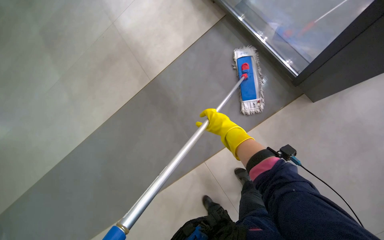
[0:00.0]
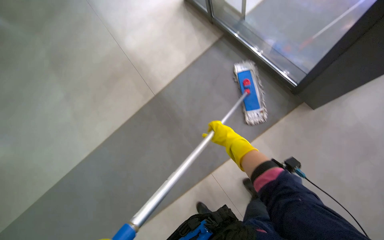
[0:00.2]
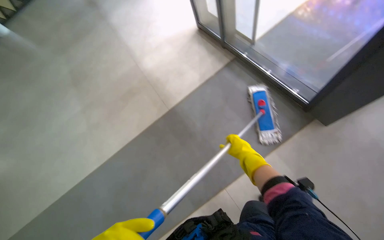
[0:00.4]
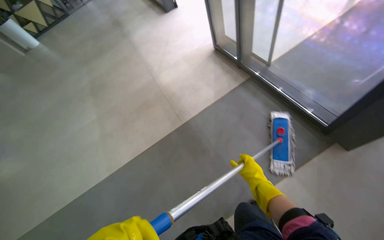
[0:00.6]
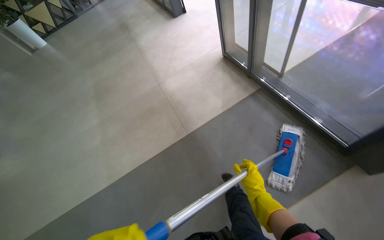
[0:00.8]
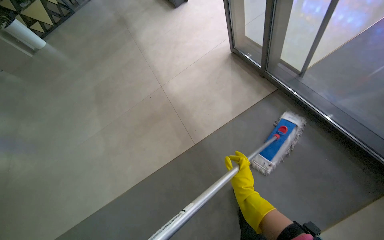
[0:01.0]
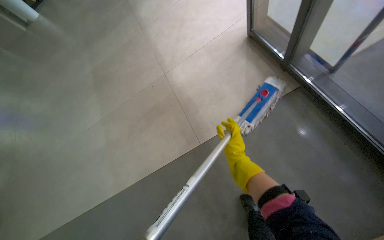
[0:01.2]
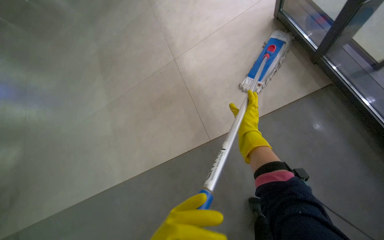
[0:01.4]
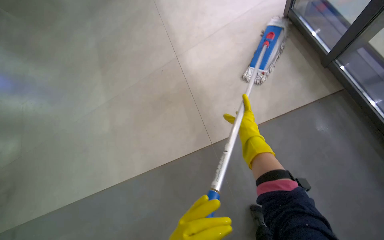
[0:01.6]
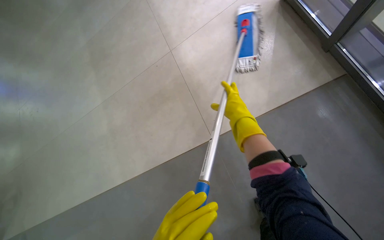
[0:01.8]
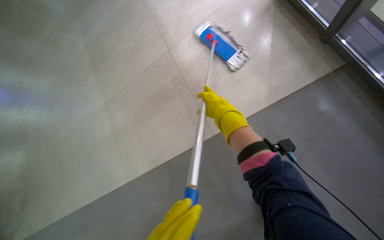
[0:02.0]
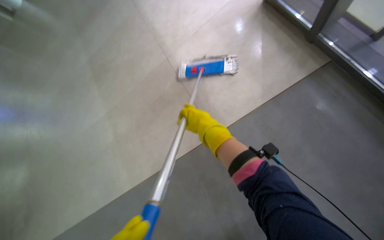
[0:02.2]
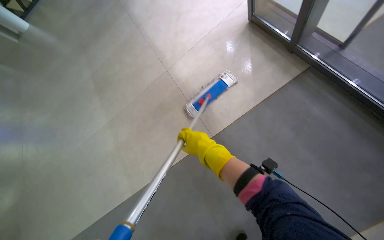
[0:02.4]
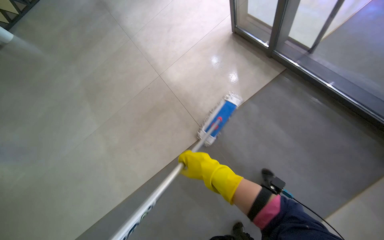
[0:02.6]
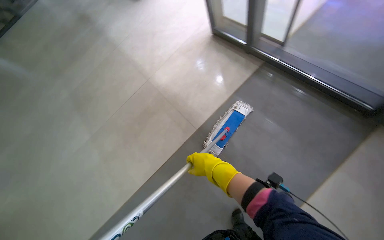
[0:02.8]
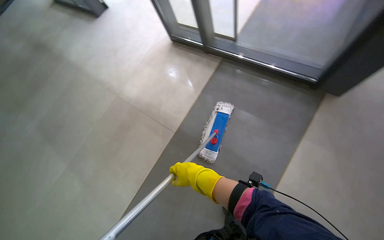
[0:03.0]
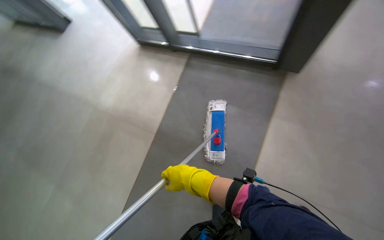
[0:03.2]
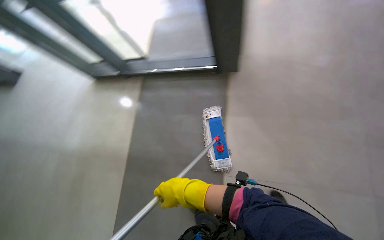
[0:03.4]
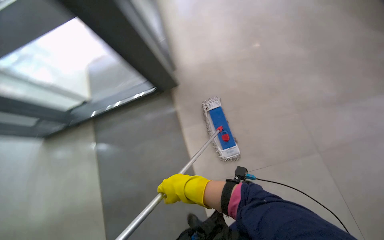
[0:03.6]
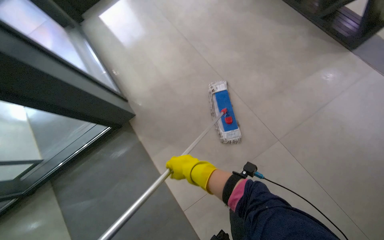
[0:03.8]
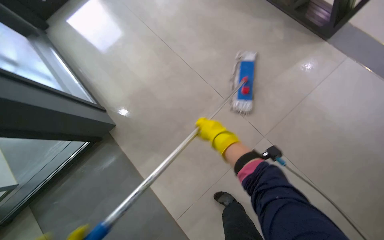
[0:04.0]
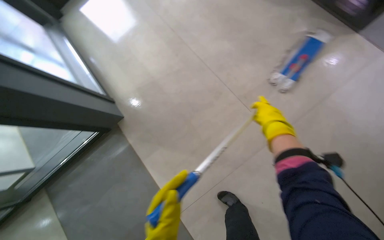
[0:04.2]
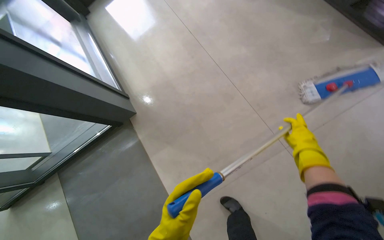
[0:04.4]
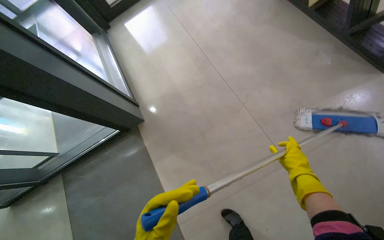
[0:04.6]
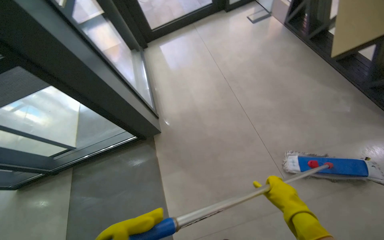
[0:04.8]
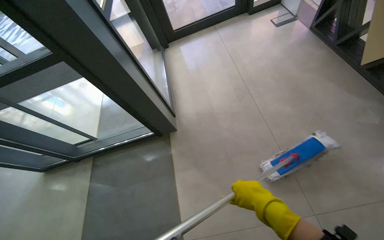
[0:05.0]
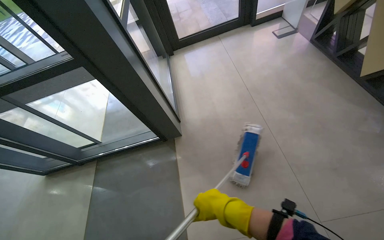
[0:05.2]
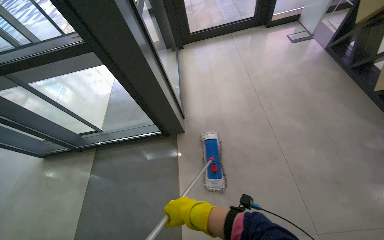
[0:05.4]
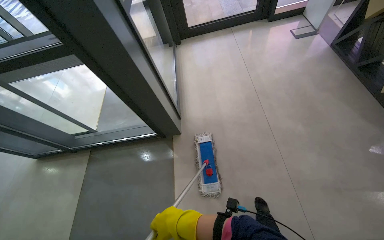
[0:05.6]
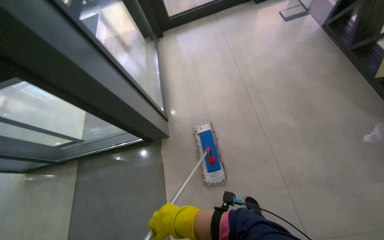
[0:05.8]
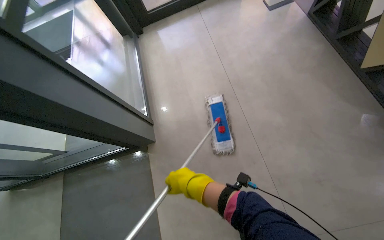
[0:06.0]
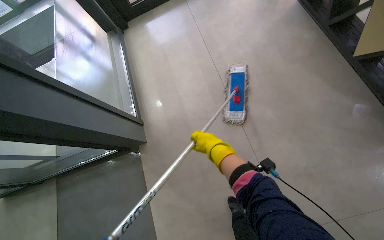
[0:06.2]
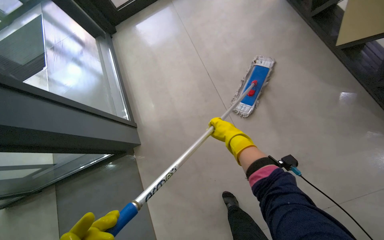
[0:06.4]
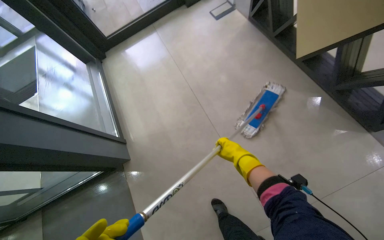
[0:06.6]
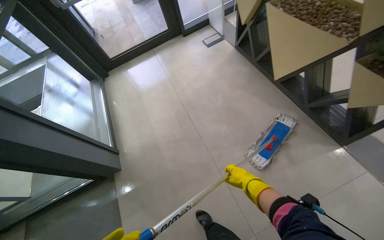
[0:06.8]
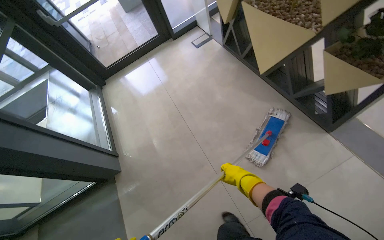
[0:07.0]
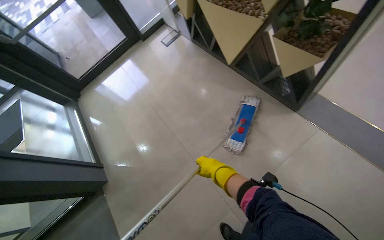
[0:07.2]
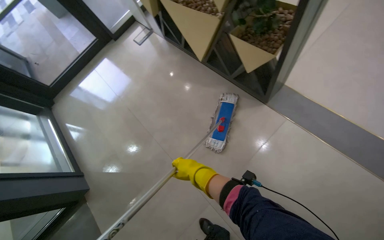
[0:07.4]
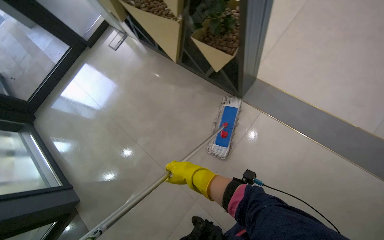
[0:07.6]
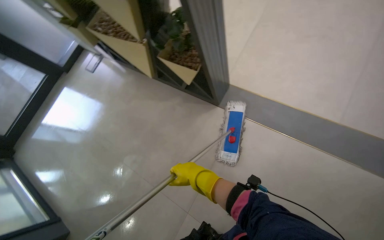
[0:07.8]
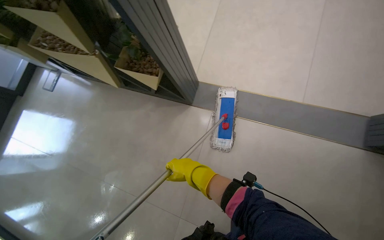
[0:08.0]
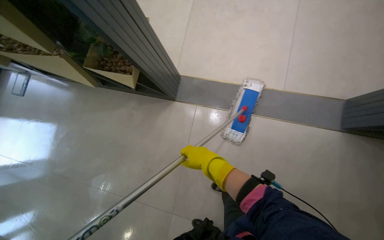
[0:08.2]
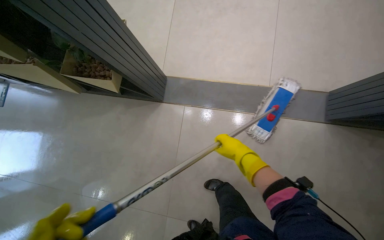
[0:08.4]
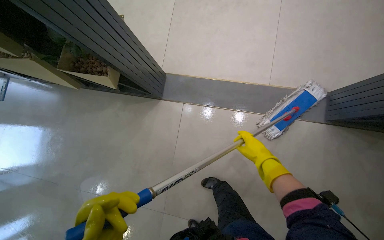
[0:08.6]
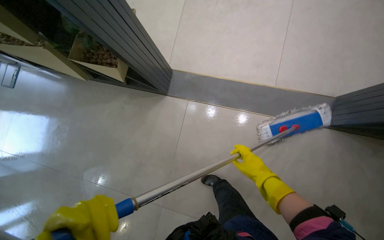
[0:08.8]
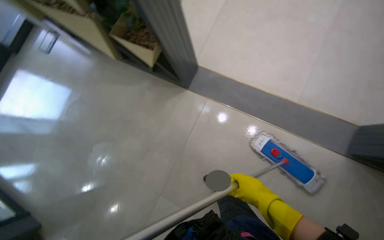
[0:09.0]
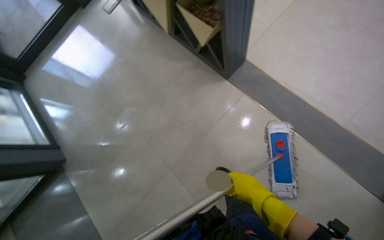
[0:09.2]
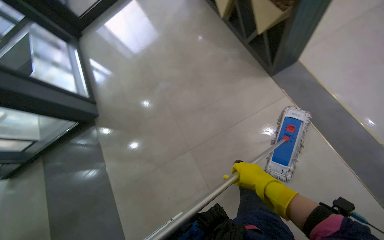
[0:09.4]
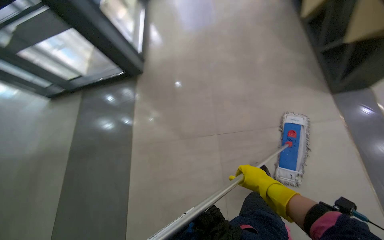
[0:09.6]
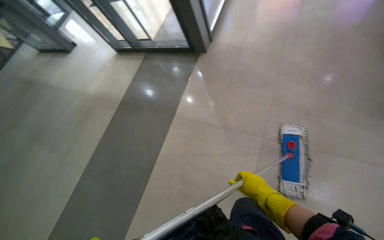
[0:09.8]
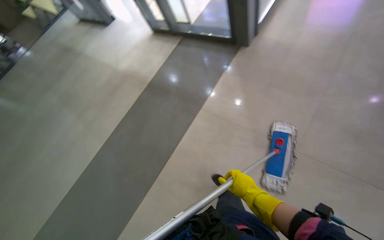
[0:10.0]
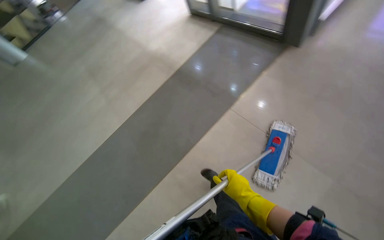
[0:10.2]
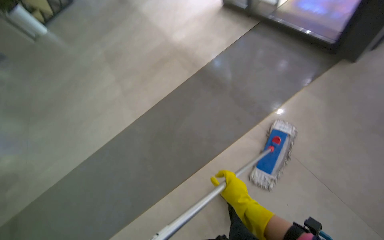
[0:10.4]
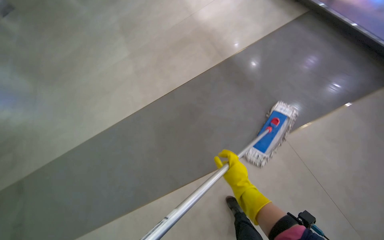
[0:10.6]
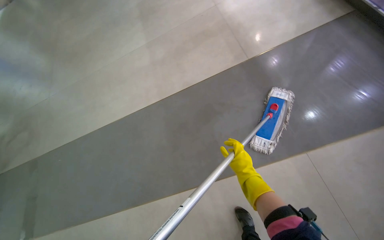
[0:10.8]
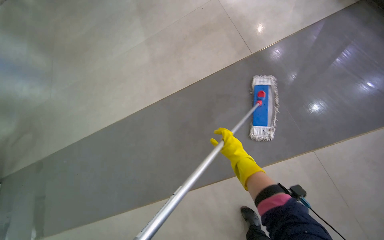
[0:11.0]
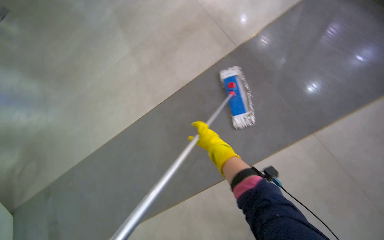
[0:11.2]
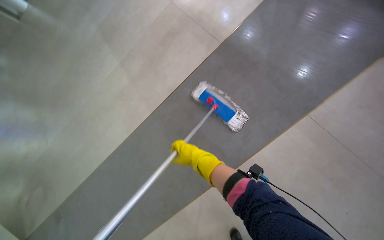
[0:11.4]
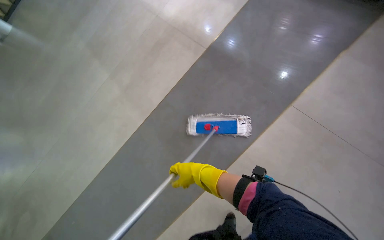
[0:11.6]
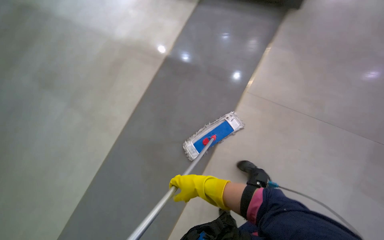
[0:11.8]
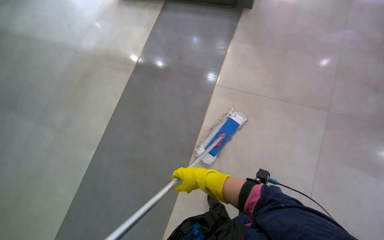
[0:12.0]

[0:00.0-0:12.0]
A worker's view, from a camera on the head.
Job: mopping floor.
The whole recording: Mopping entrance floor. The worker mops the floor in the building's entrance area, both inside and outside the doors.
0:00.0 to 0:01.6: The head travels some 70 cm. The head rotates approximately 20 degrees to the left.
0:01.6 to 0:03.0: The head travels about 40 cm. The head turns to the right by about 35 degrees. The wearer looks some 15 degrees further upward.
0:03.0 to 0:04.4: The wearer looks some 20 degrees further downward. The right hand moves to the right and up the picture, about 30 cm.
0:06.0 to 0:07.6: The camera travels some 80 cm. The head turns to the right by roughly 35 degrees.
0:09.0 to 0:10.4: The wearer moves about 50 cm. The head rotates roughly 65 degrees to the left.
0:10.4 to 0:12.0: Everything in view rotates about 35 degrees counterclockwise.

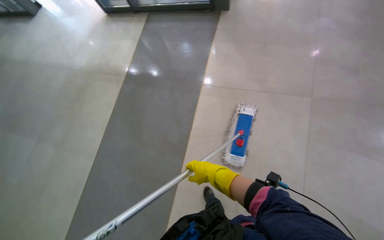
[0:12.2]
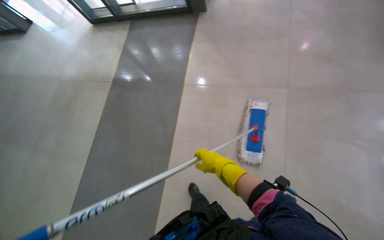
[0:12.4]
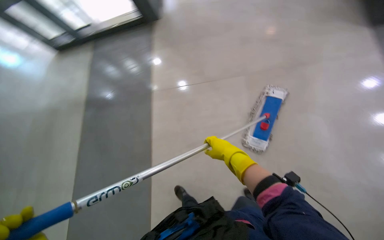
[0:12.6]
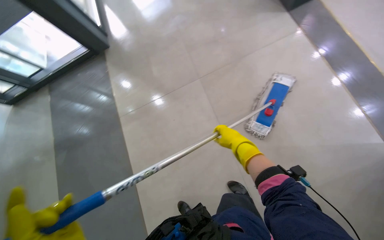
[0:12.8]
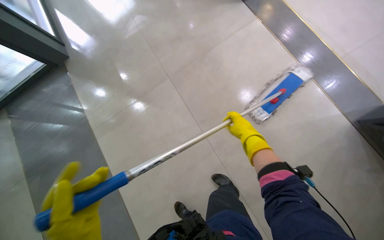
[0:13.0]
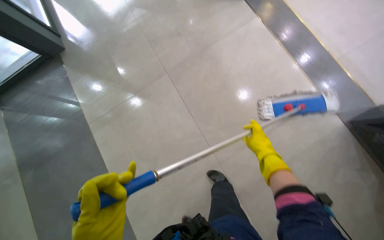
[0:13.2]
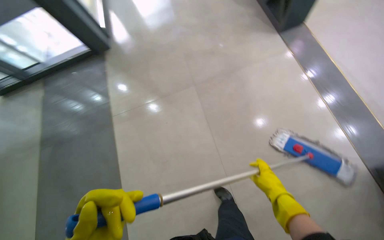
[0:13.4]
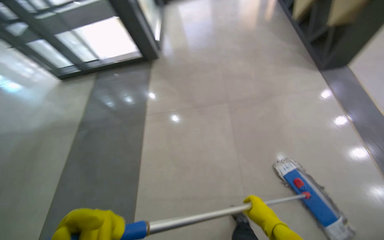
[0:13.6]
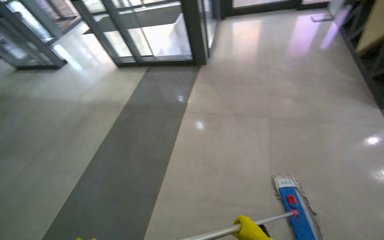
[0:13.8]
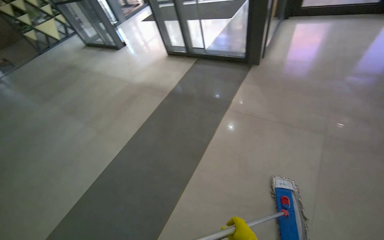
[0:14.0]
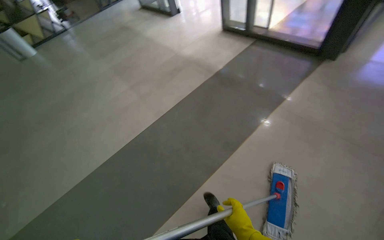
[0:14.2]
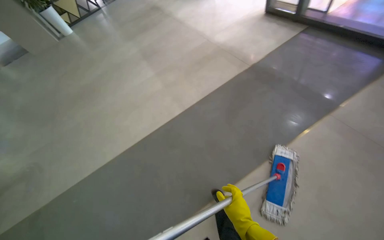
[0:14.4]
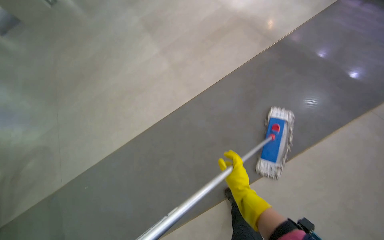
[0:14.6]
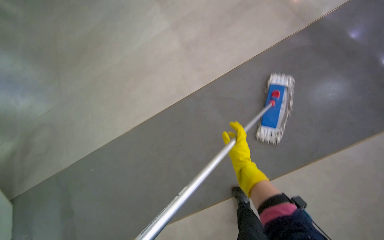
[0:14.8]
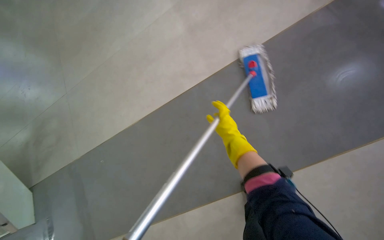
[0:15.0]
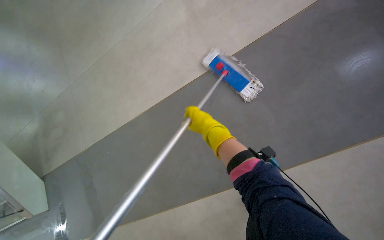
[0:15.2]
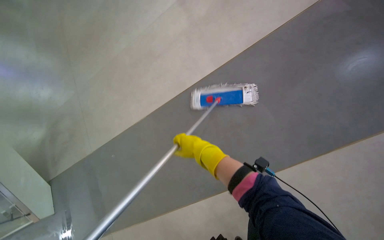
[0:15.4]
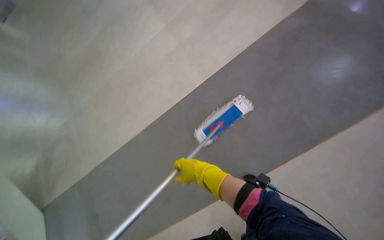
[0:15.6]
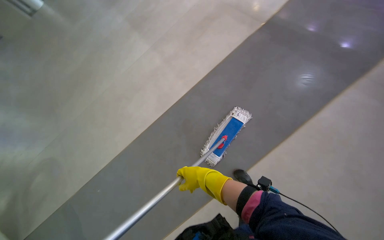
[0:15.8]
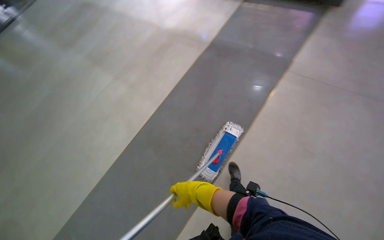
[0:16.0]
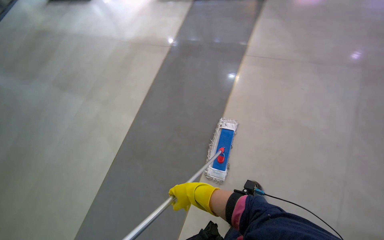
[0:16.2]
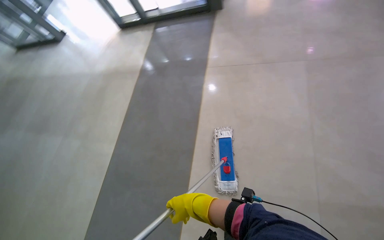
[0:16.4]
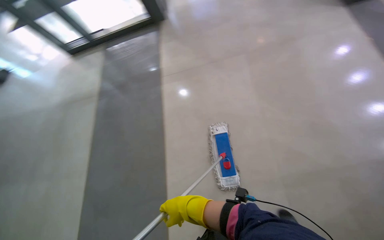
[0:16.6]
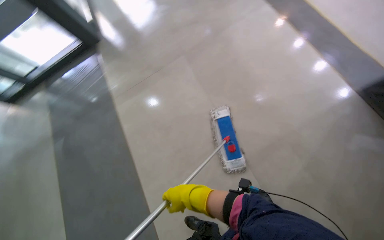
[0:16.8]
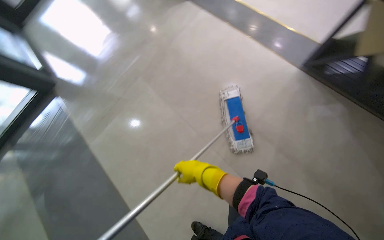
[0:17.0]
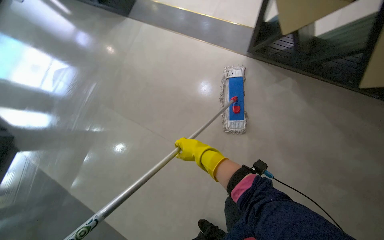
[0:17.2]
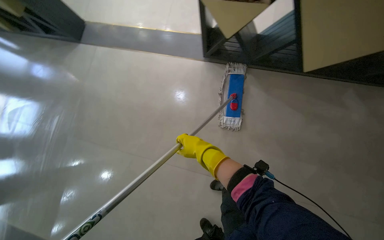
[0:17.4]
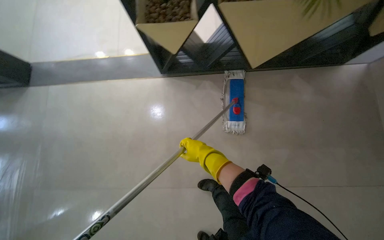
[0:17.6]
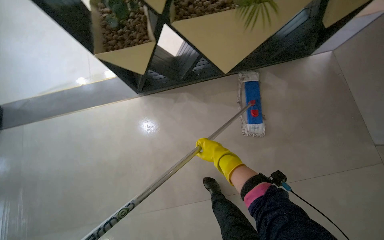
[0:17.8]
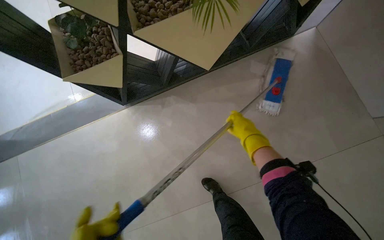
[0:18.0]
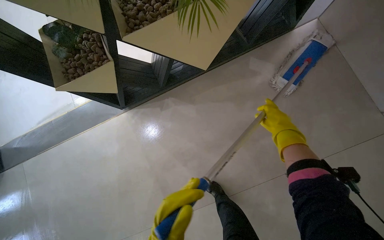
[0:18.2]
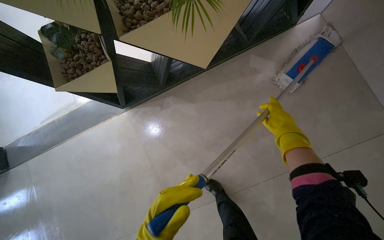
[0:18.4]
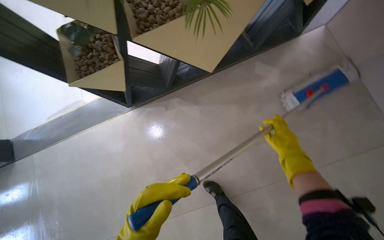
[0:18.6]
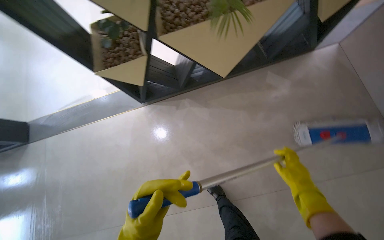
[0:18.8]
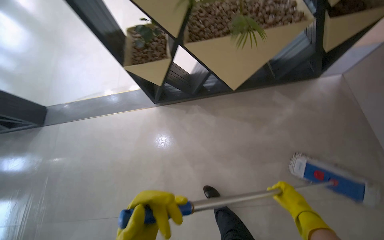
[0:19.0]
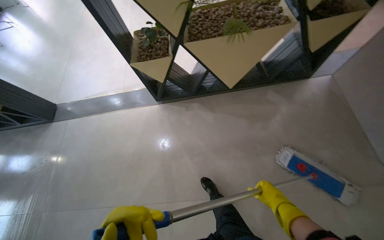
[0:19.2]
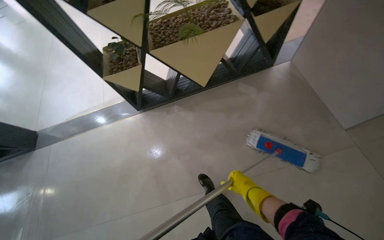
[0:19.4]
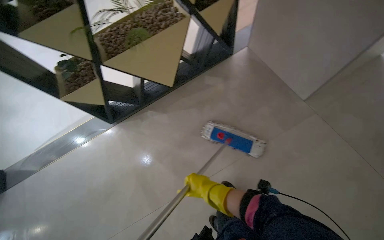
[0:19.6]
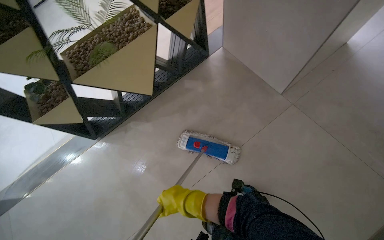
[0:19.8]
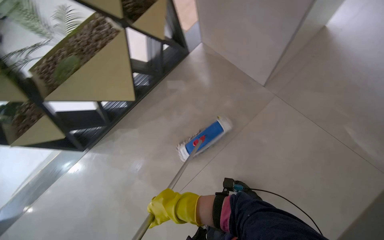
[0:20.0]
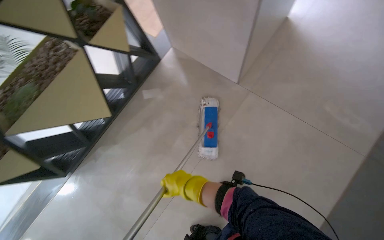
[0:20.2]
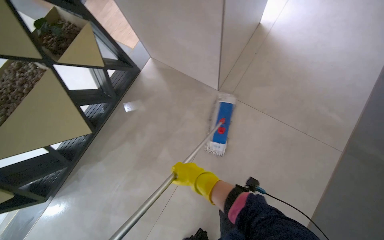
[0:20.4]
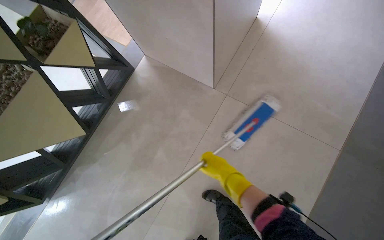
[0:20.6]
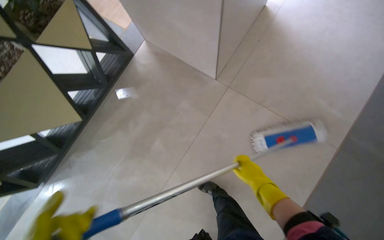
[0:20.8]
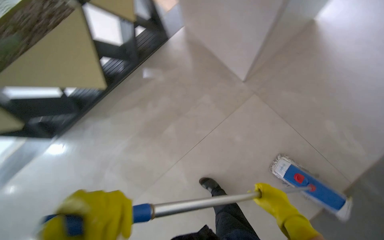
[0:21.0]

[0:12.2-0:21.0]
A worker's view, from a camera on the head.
Job: mopping floor.
The whole recording: Mopping entrance floor. The worker mops the floor in the building's entrance area, both inside and outside the doors.
0:12.2 to 0:13.6: The head travels some 50 cm.
0:13.6 to 0:15.2: The wearer moves roughly 1 m. The head rotates about 60 degrees to the left. The camera pitches downward, by about 35 degrees.
0:15.2 to 0:16.6: The wearer's head swings about 35 degrees to the right. The camera pitches upward, by about 15 degrees.
0:16.6 to 0:18.0: The camera travels roughly 90 cm. The head rotates approximately 80 degrees to the right.
0:18.0 to 0:19.6: The wearer moves roughly 50 cm. The view tilts approximately 15 degrees upward.
0:19.6 to 0:21.0: The camera is carried approximately 40 cm.
